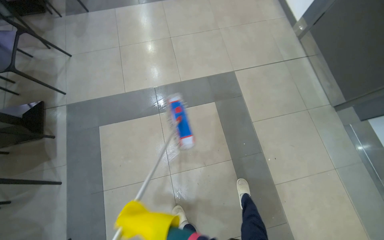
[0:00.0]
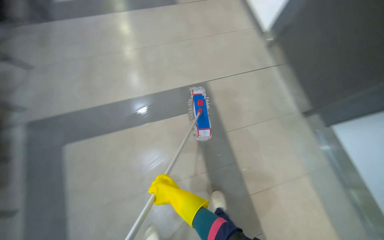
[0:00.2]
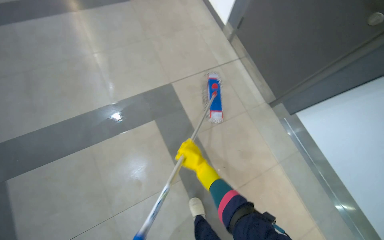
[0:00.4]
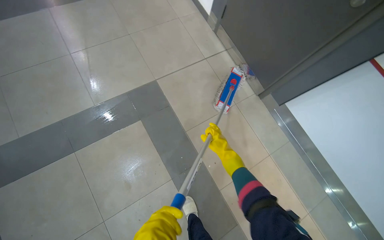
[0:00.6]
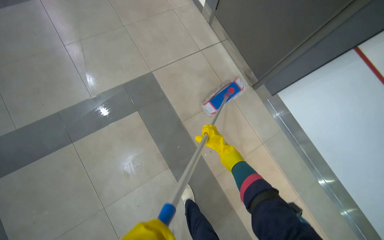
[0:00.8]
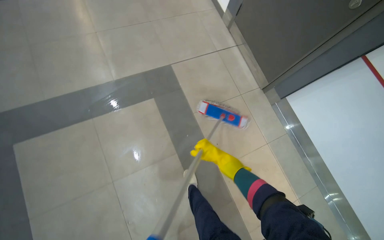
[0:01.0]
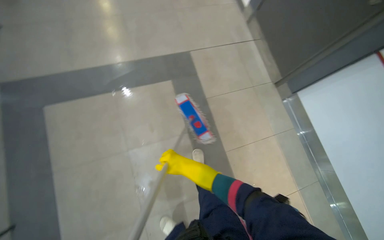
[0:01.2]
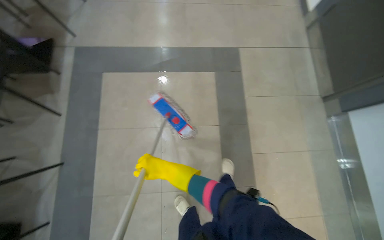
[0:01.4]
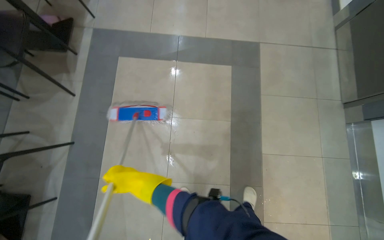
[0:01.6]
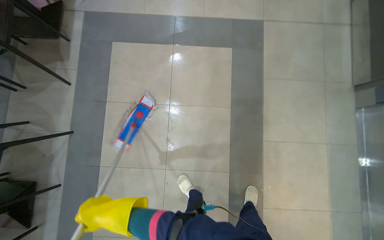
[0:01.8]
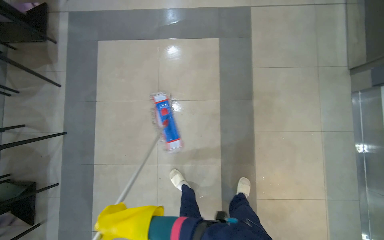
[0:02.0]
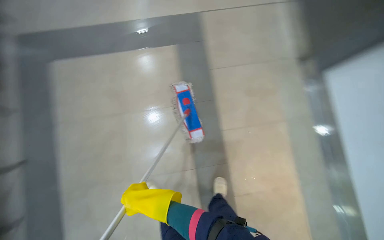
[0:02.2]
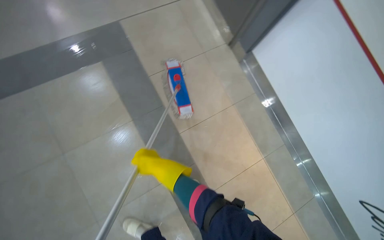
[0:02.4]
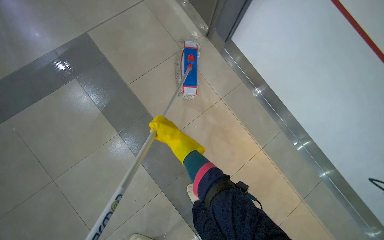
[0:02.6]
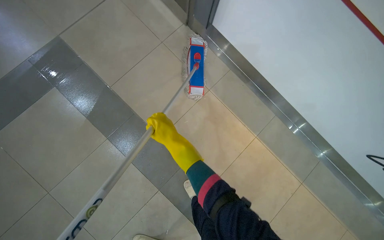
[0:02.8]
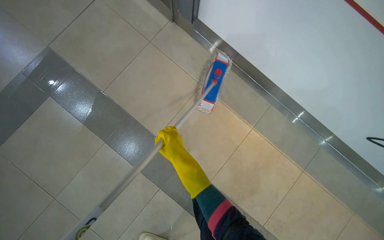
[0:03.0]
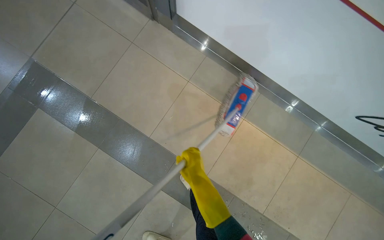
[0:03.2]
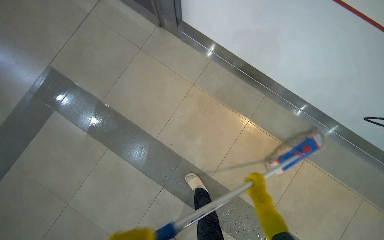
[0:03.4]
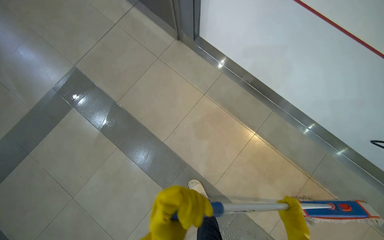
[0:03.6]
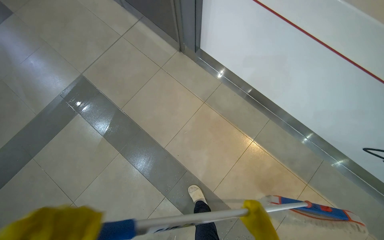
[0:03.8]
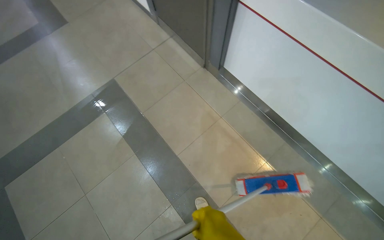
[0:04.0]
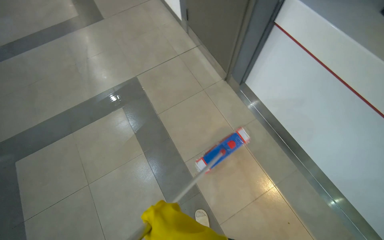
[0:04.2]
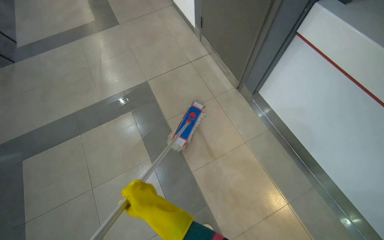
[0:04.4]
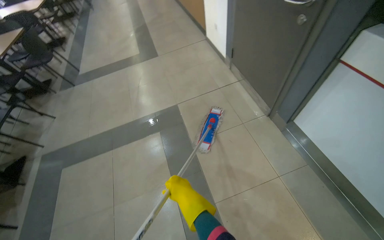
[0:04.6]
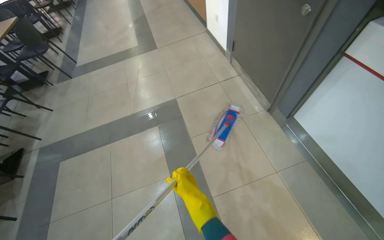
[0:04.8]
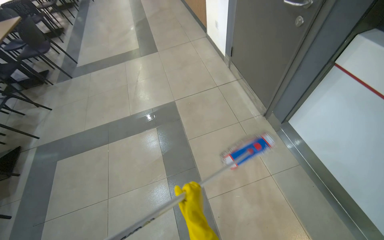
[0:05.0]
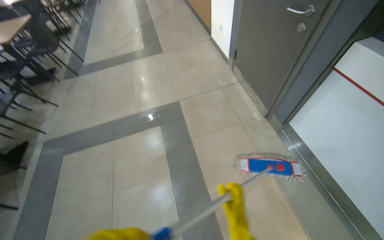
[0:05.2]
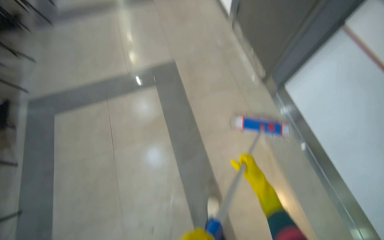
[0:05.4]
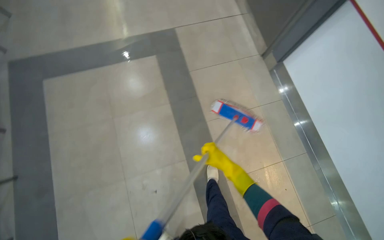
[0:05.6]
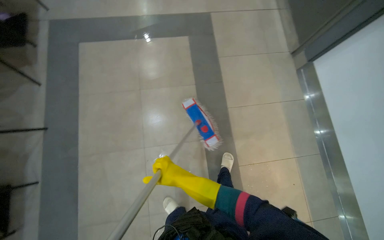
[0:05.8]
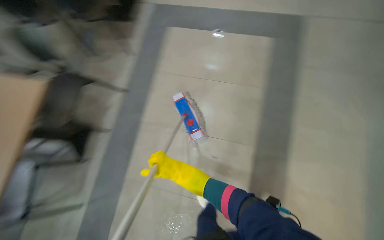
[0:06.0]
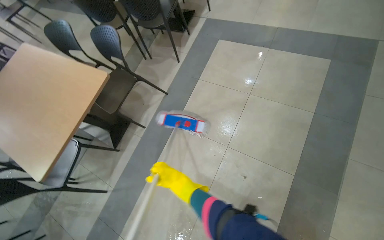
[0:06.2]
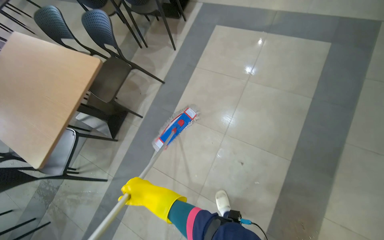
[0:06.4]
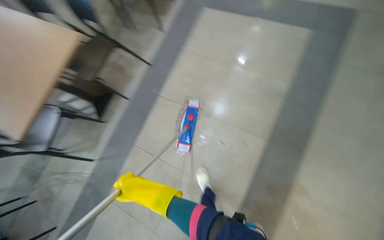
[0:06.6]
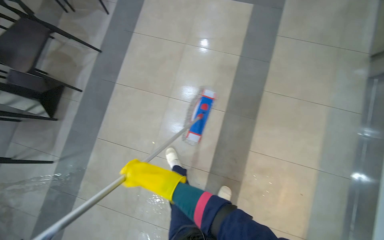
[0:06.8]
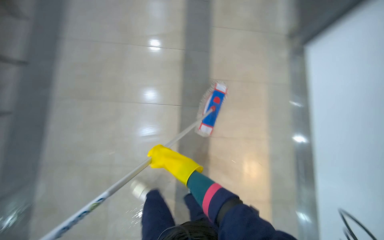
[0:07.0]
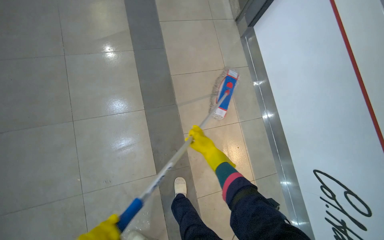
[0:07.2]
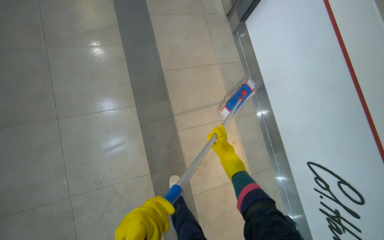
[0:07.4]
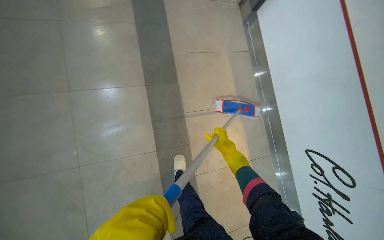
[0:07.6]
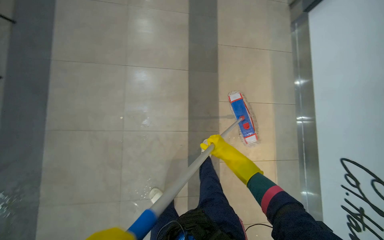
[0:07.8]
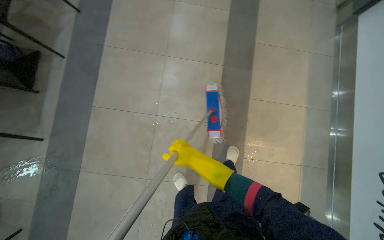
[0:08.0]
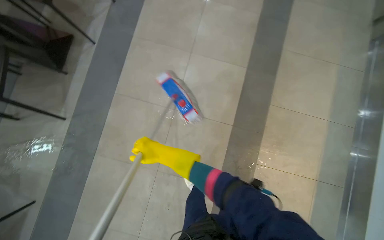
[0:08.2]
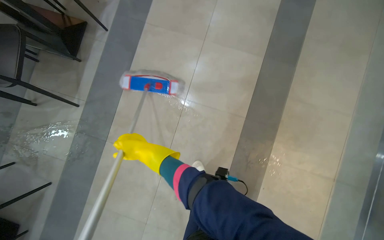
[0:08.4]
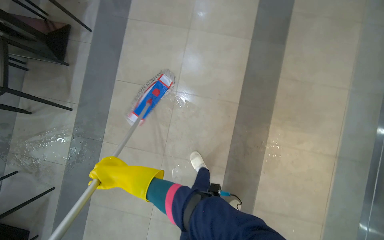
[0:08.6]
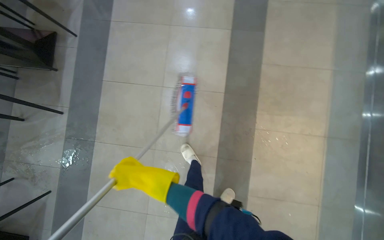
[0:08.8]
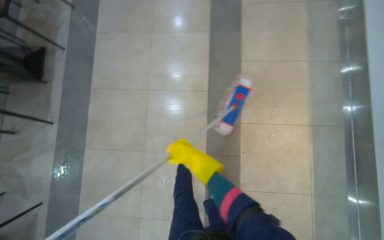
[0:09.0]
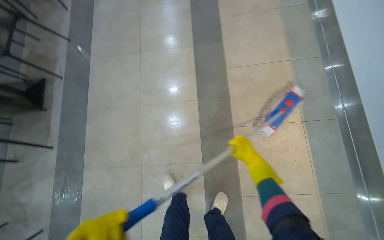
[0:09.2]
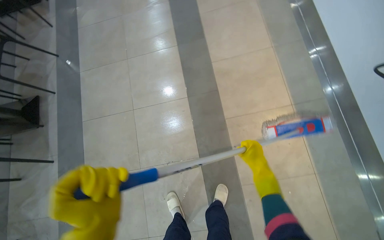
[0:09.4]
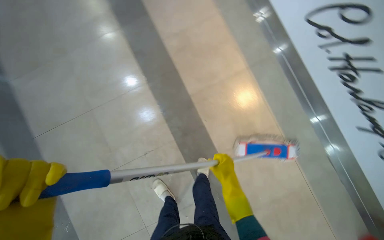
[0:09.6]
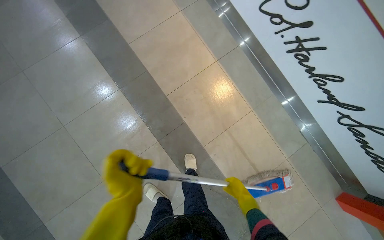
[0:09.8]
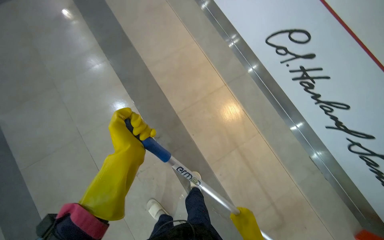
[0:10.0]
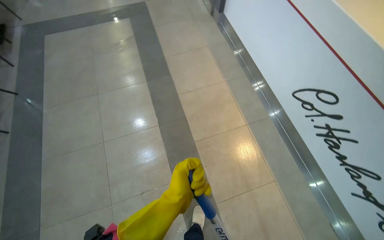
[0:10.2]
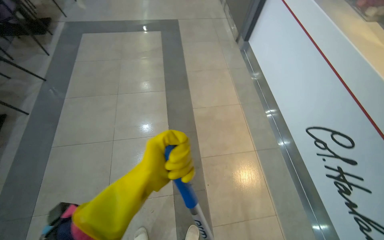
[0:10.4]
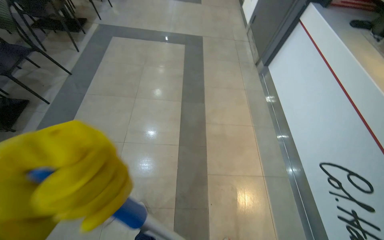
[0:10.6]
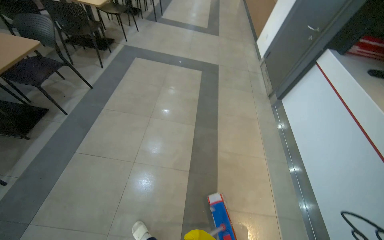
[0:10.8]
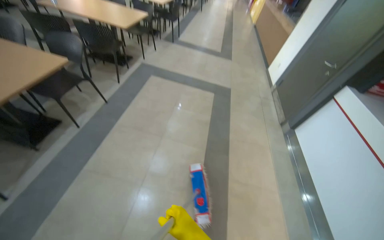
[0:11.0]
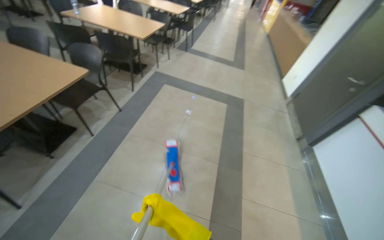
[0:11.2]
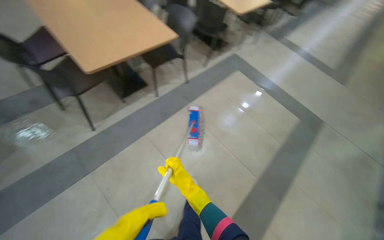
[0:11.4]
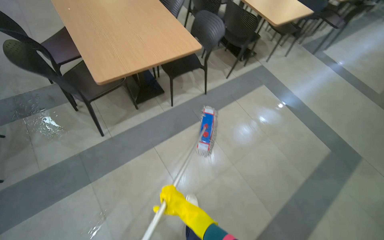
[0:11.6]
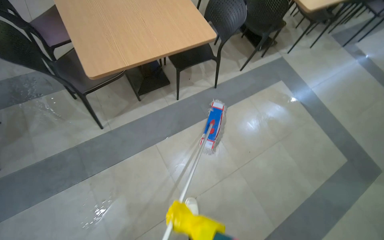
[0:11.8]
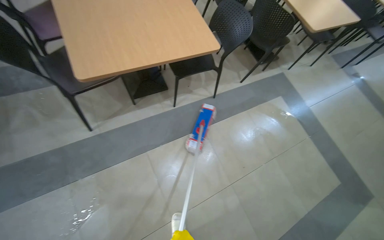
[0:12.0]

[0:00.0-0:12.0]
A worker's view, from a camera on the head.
Job: mopping floor.
The whole recording: Mopping cafeteria floor. The worker mops the floor in the cafeteria area, moving around tables and wringing the mop.
0:01.6 to 0:03.0: The head travels approximately 90 cm. The view tips downward by approximately 10 degrees. Everything in view rotates some 55 degrees counterclockwise.
0:03.0 to 0:04.4: The wearer looks about 25 degrees further to the left. The wearer looks about 15 degrees further upward.
0:04.4 to 0:06.0: The wearer moves approximately 50 cm. The wearer looks approximately 30 degrees further to the left. The view tilts some 10 degrees downward.
0:07.6 to 0:09.0: The camera travels some 60 cm. The head rotates roughly 25 degrees to the left.
0:09.0 to 0:10.4: The view tilts some 25 degrees upward.

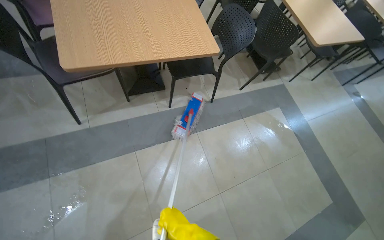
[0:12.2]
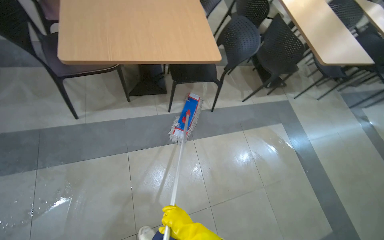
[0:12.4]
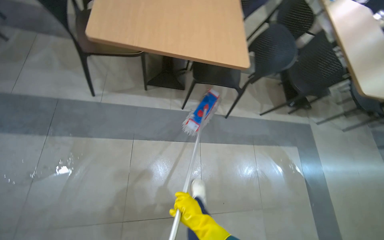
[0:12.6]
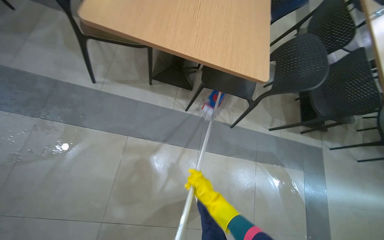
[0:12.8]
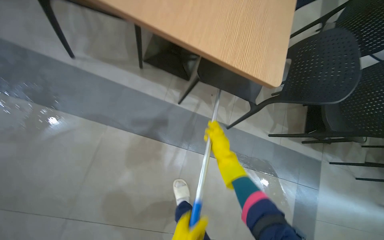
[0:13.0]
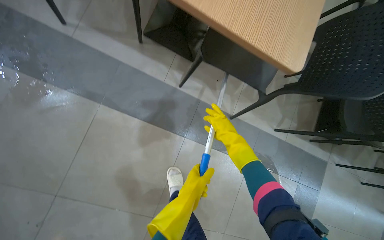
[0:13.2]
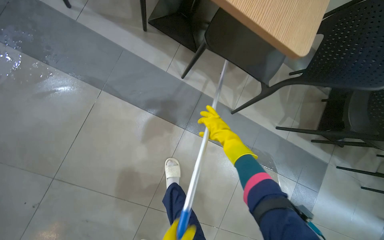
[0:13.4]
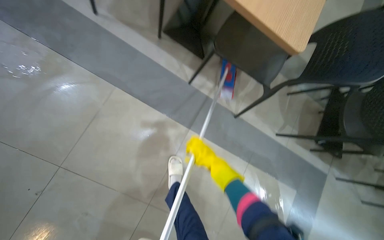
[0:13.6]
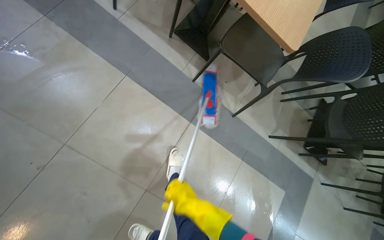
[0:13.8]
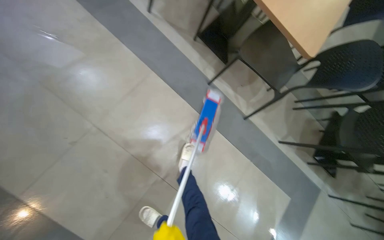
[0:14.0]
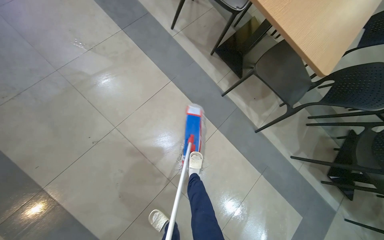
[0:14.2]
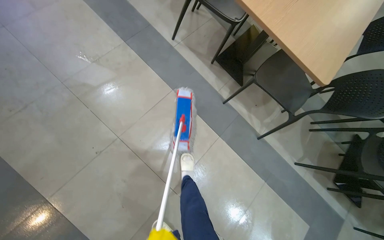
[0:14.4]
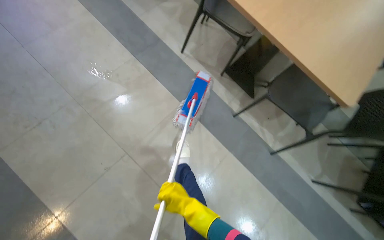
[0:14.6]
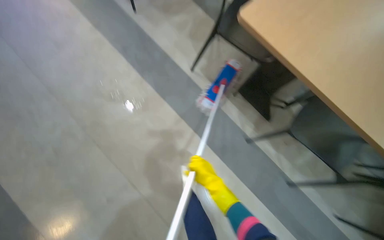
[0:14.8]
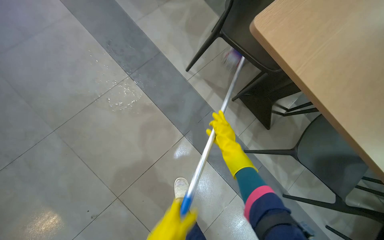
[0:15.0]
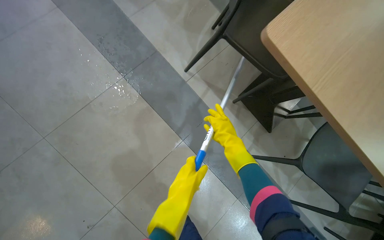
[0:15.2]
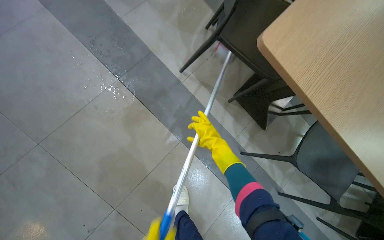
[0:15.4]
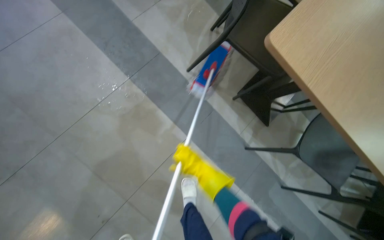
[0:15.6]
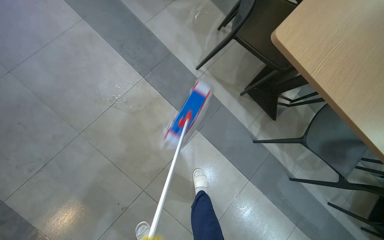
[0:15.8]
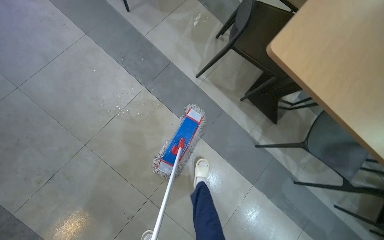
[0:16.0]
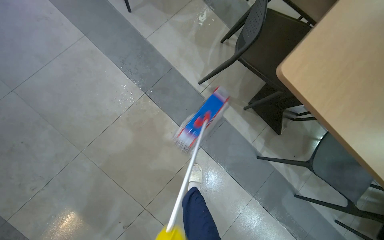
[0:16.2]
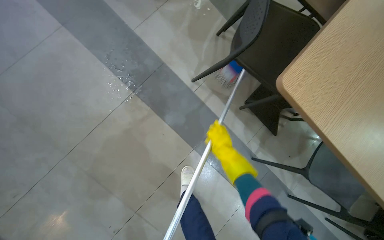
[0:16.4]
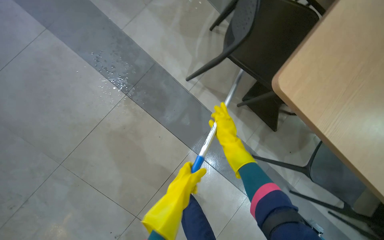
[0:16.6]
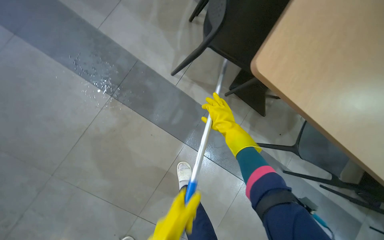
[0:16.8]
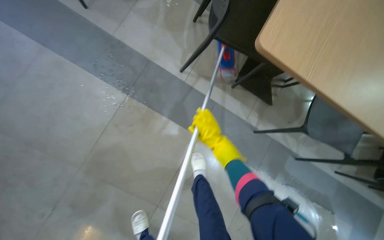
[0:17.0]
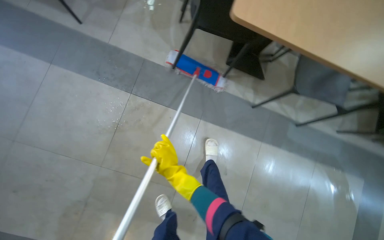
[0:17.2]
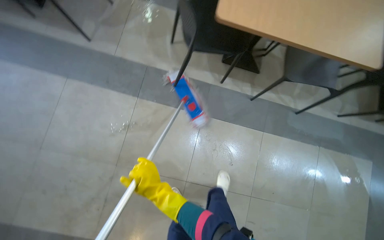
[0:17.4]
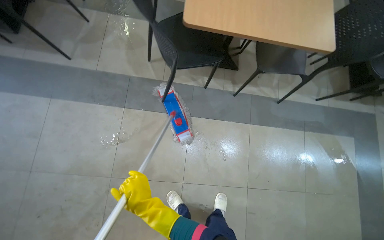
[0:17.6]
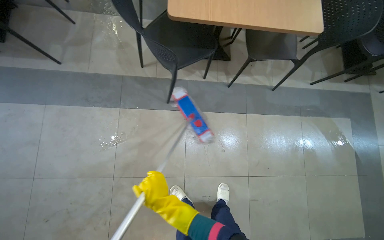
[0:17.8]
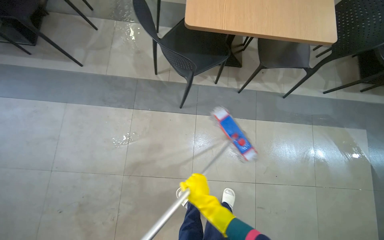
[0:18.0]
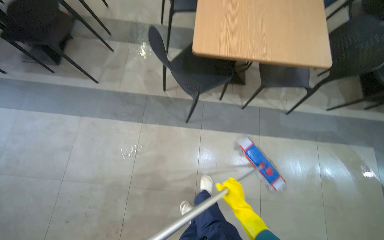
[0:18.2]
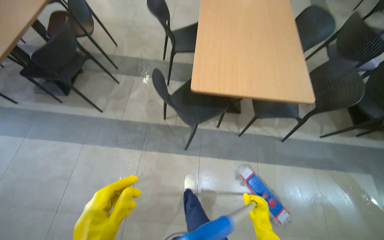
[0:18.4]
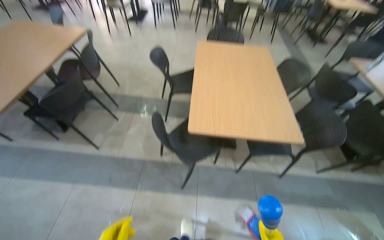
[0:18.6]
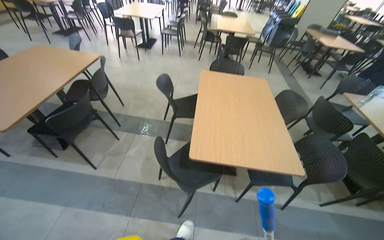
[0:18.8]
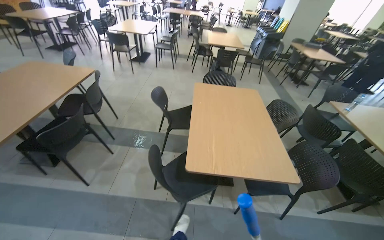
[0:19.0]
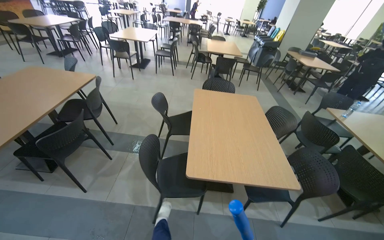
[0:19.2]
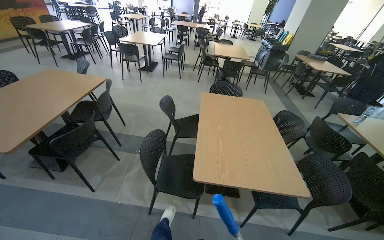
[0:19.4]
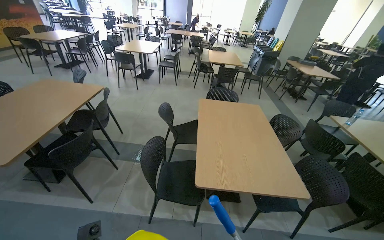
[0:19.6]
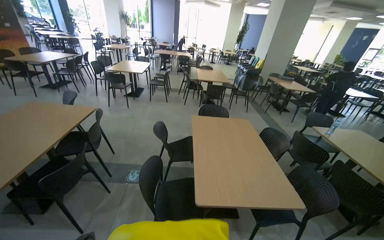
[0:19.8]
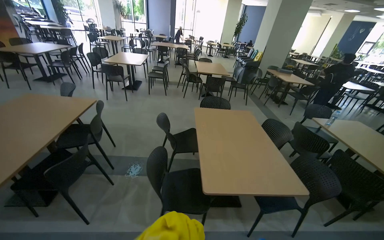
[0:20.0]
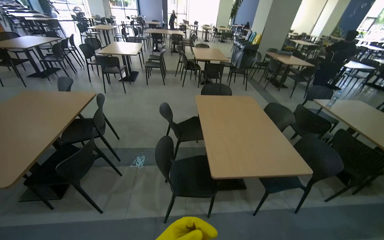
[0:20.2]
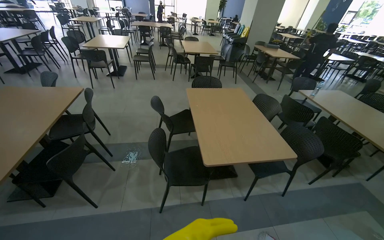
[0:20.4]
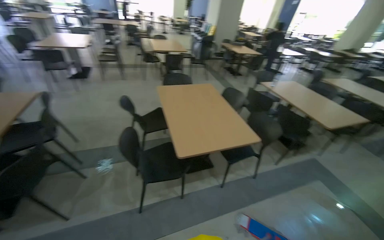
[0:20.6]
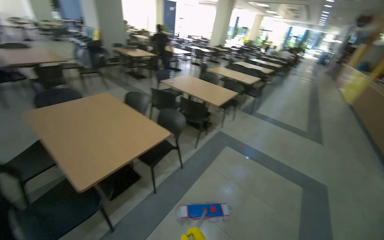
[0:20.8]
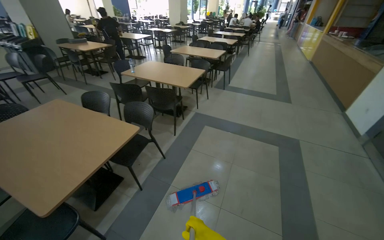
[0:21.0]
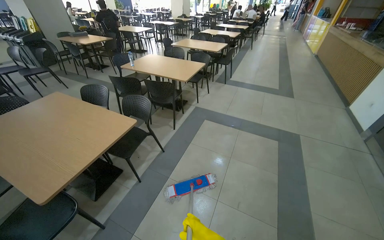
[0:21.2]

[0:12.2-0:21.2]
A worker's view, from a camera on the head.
Job: mopping floor.
The whole recording: Mopping cafeteria floor. The worker mops the floor in the cafeteria area, moving around tables and wringing the mop.
0:12.2 to 0:13.8: The scene rotates clockwise by some 50 degrees.
0:13.8 to 0:15.2: The wearer moves roughly 50 cm.
0:16.6 to 0:18.2: The head travels approximately 50 cm. Everything in view rotates roughly 35 degrees counterclockwise.
0:18.2 to 0:19.8: The camera pitches upward, by roughly 45 degrees.
0:19.8 to 0:21.2: The camera is carried some 40 cm. The wearer's head swings approximately 65 degrees to the right. The camera pitches downward, by roughly 15 degrees.
